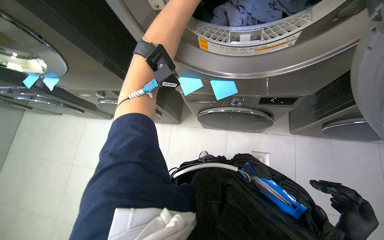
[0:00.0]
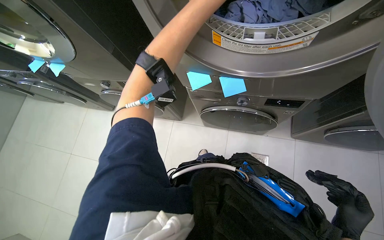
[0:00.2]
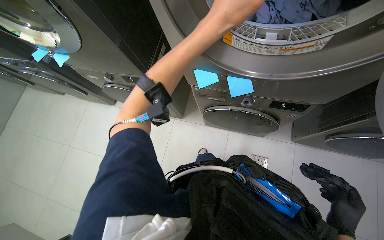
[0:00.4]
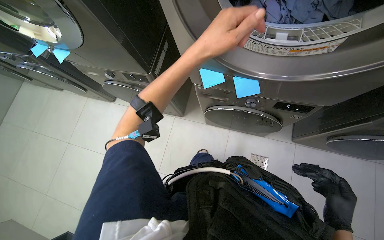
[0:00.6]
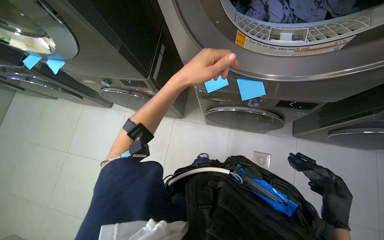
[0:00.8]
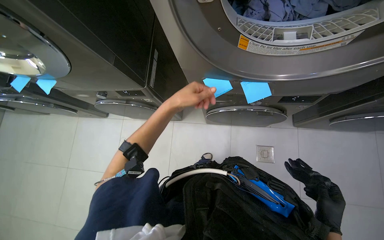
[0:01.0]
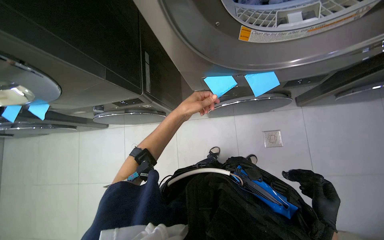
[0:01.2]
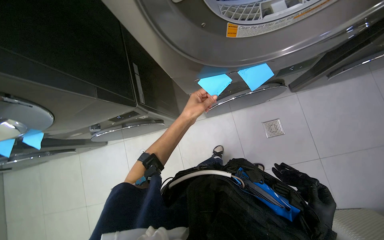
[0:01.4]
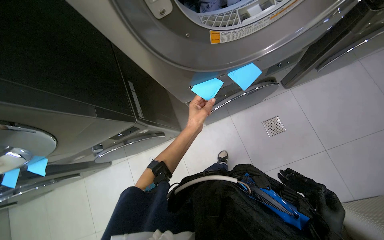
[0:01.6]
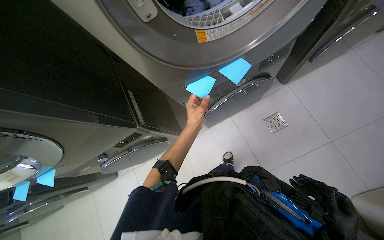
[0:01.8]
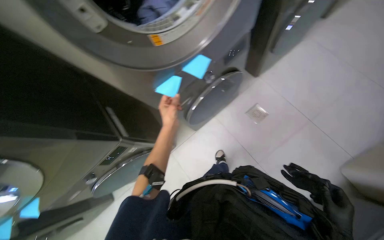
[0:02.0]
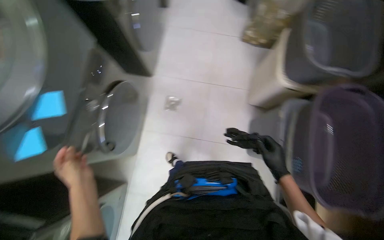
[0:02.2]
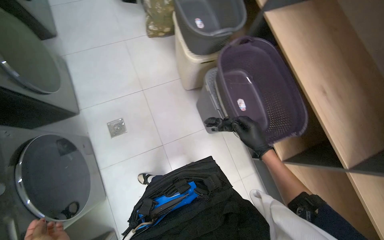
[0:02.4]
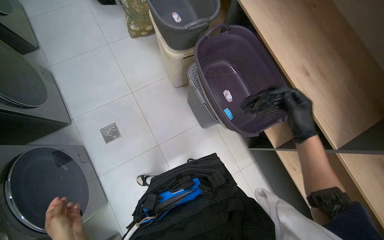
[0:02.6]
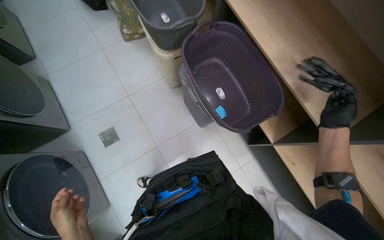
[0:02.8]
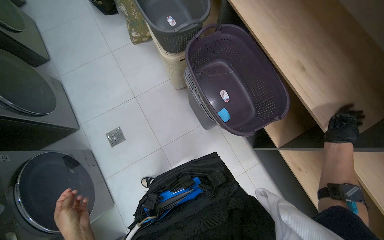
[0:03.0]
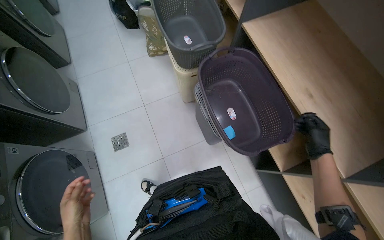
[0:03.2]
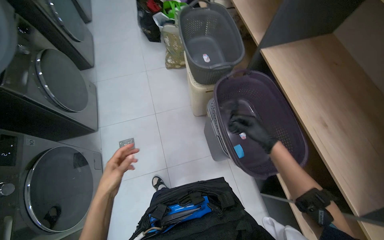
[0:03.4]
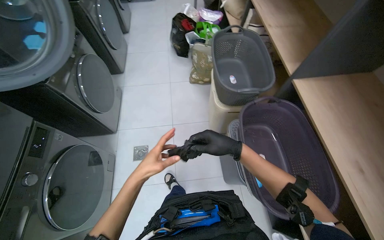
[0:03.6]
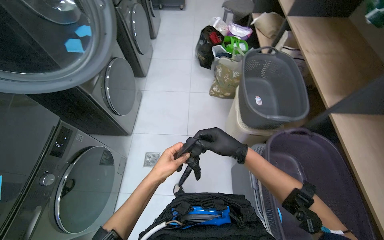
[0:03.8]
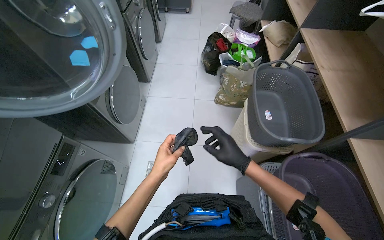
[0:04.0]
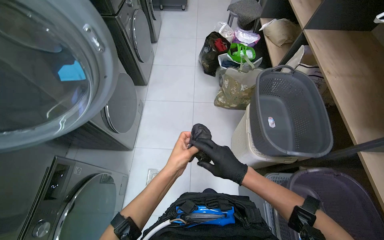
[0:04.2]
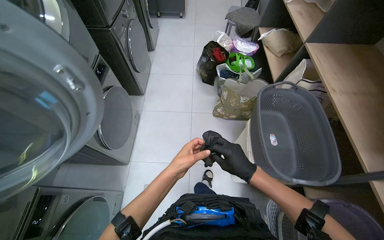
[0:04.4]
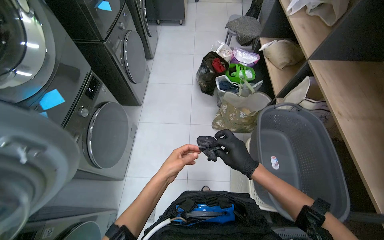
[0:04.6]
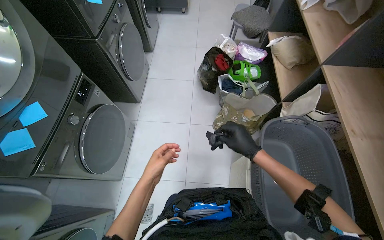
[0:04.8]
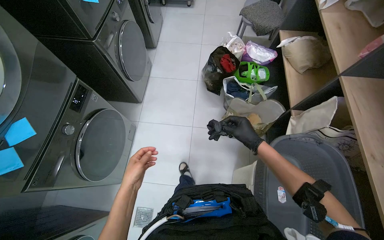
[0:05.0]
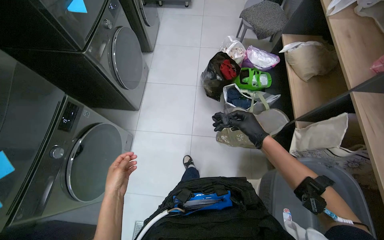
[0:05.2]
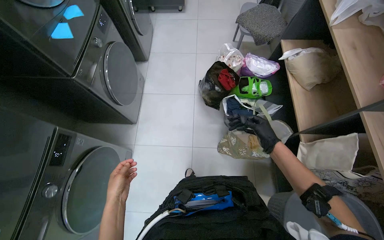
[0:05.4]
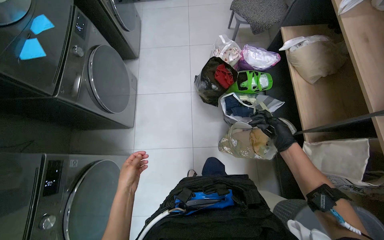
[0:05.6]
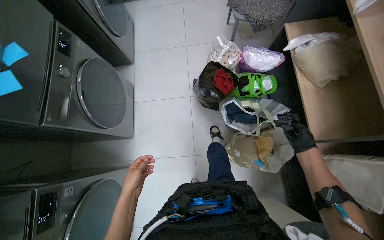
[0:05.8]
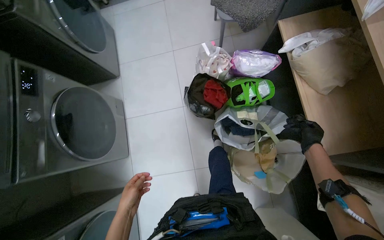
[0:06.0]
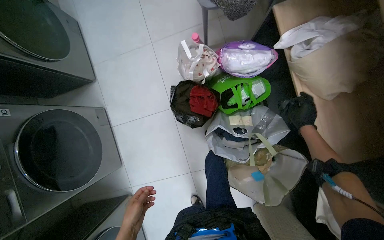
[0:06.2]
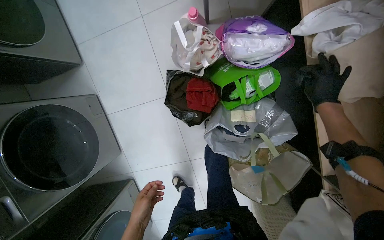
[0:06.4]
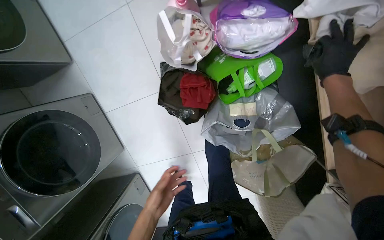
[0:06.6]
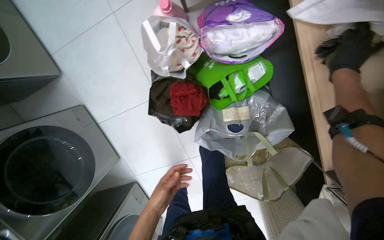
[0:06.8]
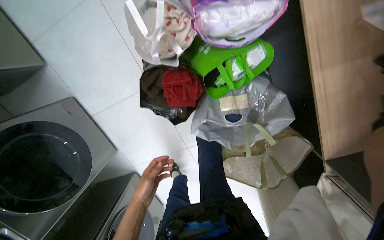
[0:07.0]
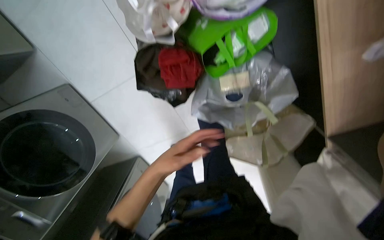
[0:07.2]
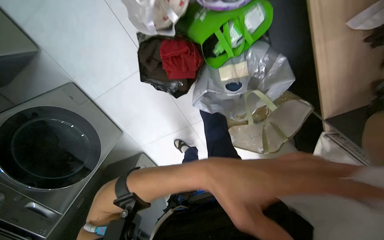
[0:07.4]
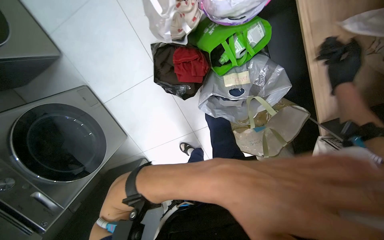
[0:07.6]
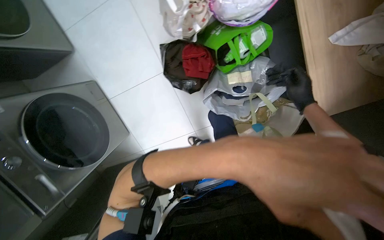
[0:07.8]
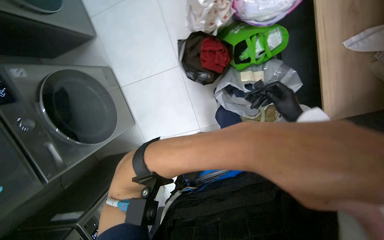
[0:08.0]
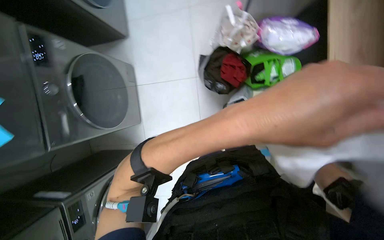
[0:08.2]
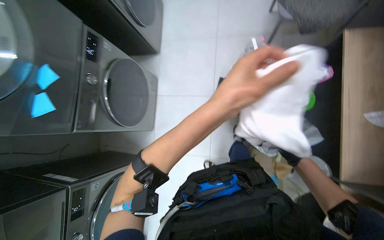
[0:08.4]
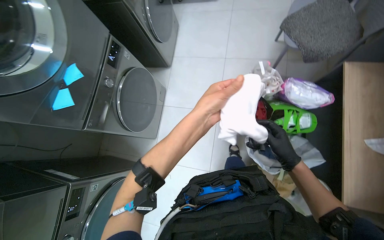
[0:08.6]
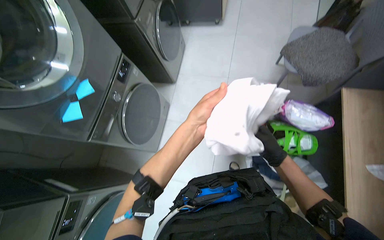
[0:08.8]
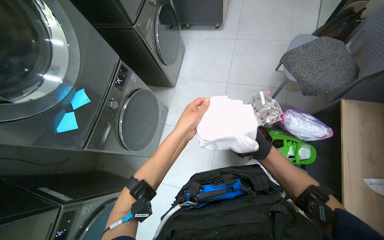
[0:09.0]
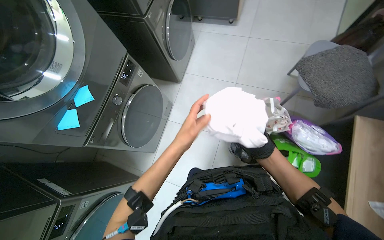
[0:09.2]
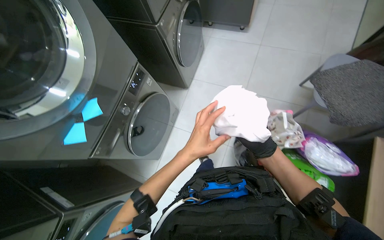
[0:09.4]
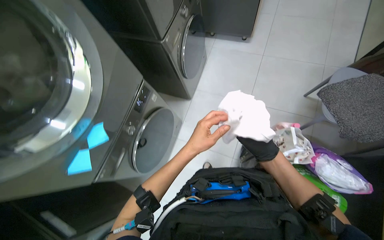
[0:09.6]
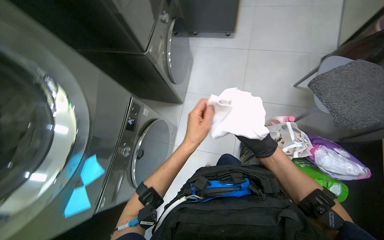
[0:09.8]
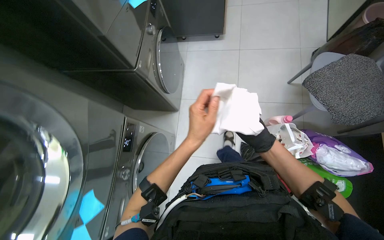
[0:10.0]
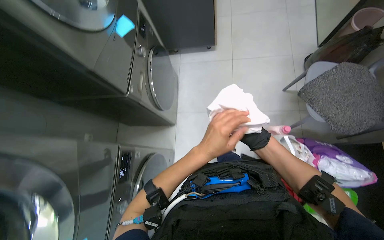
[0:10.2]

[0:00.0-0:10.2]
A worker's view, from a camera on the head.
Job: managing laundry.
The whole recording: Unloading and cleaning washing machine. The worker unloads laundry from a washing machine and wipes its door with a cloth.
0:01.4 to 0:03.0: The wearer looks about 85 degrees further to the right.
0:03.0 to 0:04.4: The head travels some 50 cm. The head turns to the left by about 35 degrees. The camera pitches upward, by about 15 degrees.
0:04.4 to 0:05.8: The wearer moves roughly 90 cm. The view tips downward by roughly 15 degrees.
0:05.8 to 0:07.2: The camera travels some 80 cm. The camera pitches downward, by approximately 40 degrees.
0:07.2 to 0:08.8: The head travels approximately 70 cm. The view tips upward by some 40 degrees. The scene rotates clockwise by about 40 degrees.
0:08.8 to 0:10.2: The camera travels roughly 60 cm.

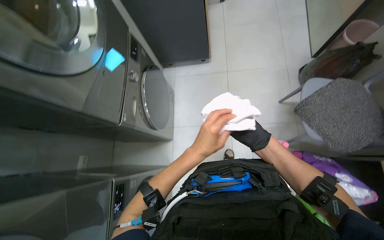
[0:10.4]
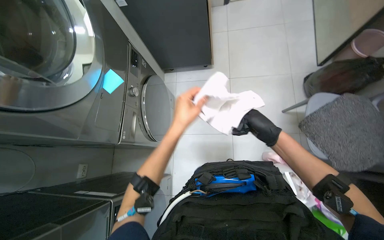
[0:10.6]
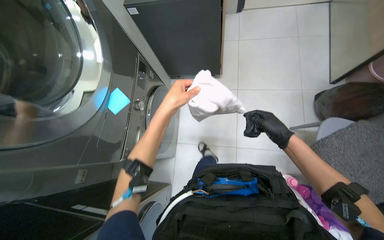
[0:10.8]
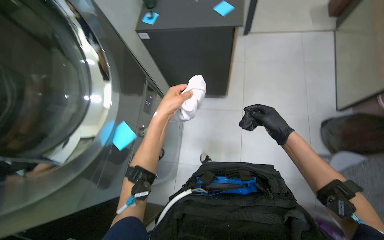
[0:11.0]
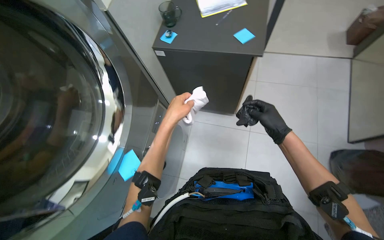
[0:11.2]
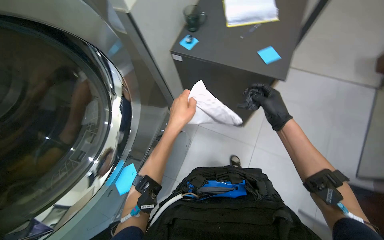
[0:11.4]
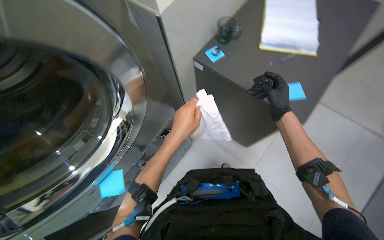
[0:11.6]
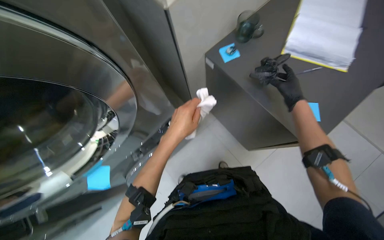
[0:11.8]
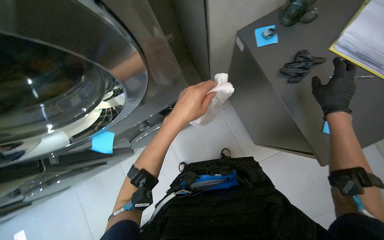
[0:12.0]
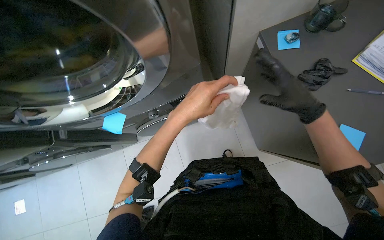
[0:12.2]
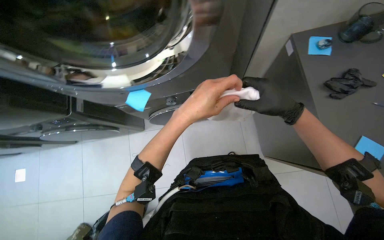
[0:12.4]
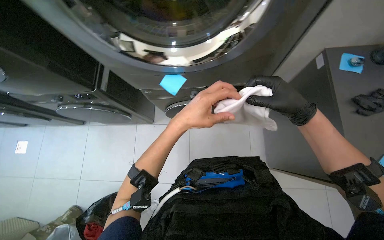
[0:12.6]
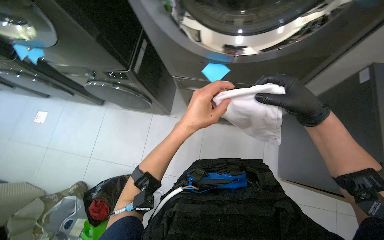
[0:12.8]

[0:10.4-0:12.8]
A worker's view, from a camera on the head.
Job: managing laundry.
The whole recording: Unloading and cleaning washing machine. The worker unloads laundry from a washing machine and wipes its door with a cloth.
0:10.4 to 0:11.6: Both hands travel together up the picture, roughly 40 cm.

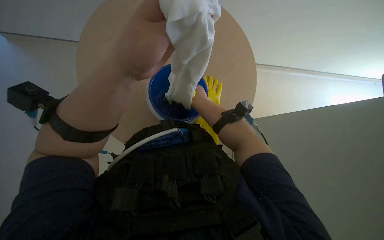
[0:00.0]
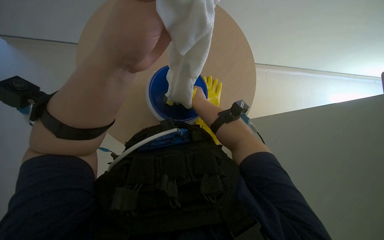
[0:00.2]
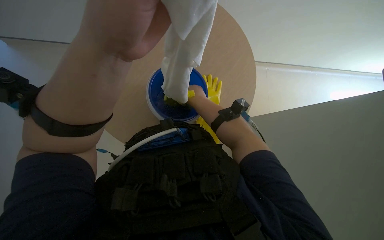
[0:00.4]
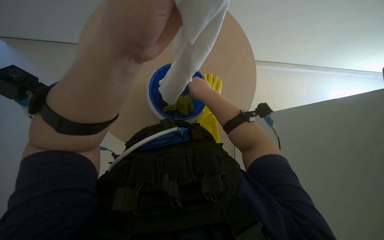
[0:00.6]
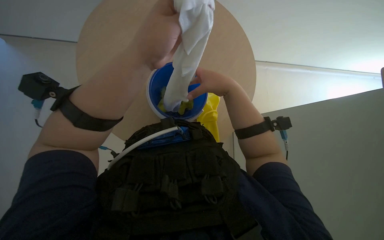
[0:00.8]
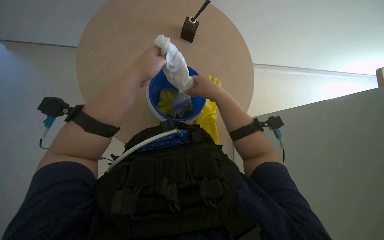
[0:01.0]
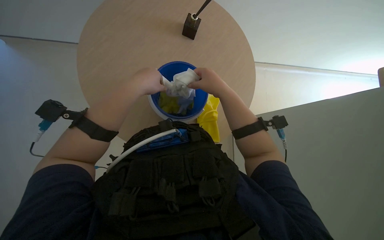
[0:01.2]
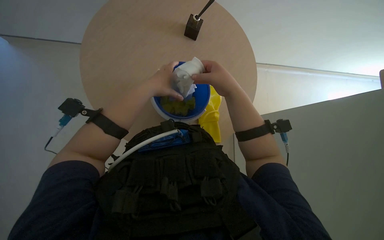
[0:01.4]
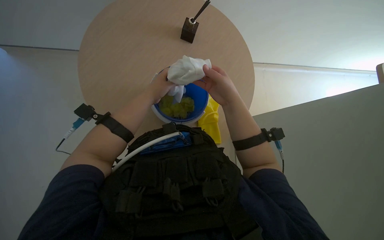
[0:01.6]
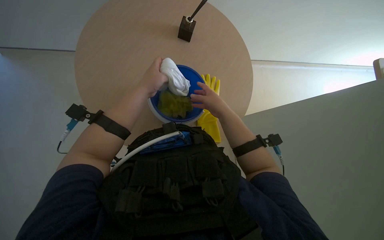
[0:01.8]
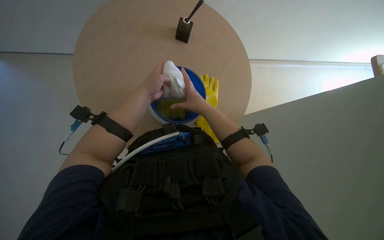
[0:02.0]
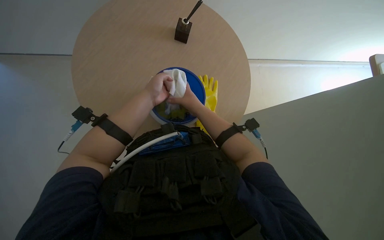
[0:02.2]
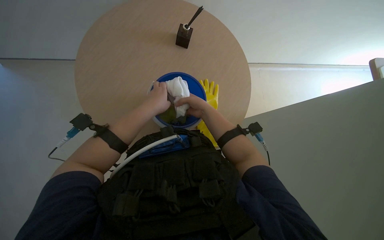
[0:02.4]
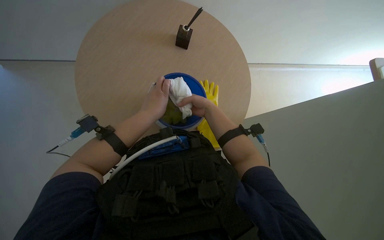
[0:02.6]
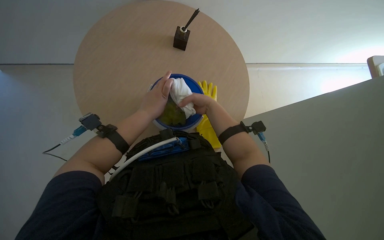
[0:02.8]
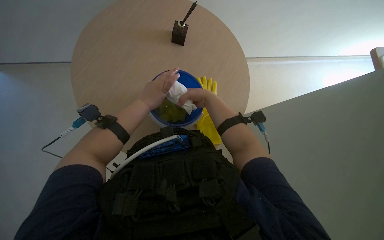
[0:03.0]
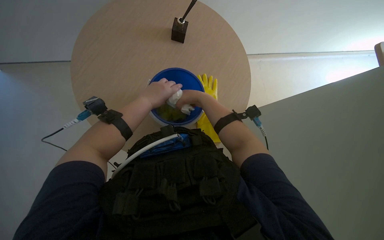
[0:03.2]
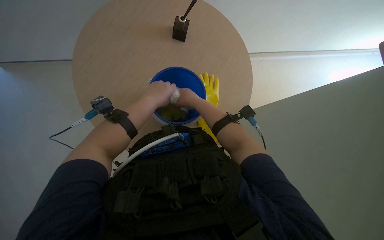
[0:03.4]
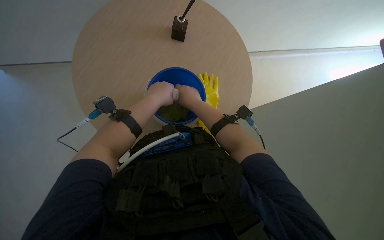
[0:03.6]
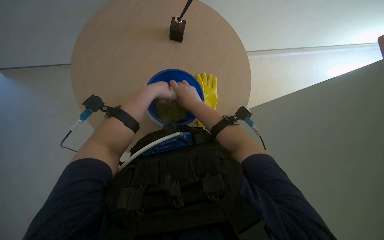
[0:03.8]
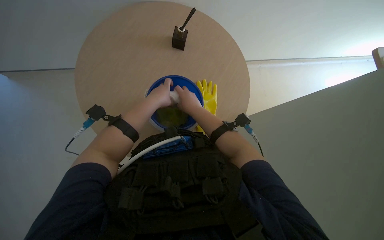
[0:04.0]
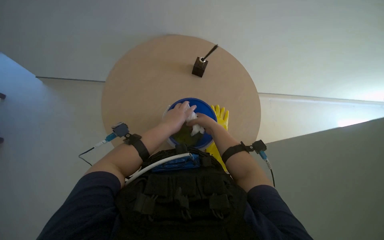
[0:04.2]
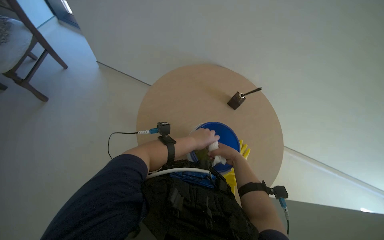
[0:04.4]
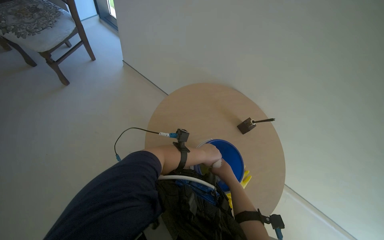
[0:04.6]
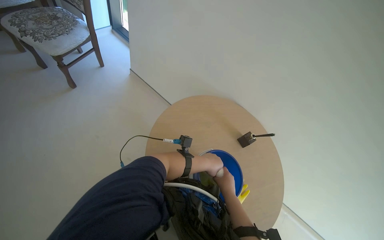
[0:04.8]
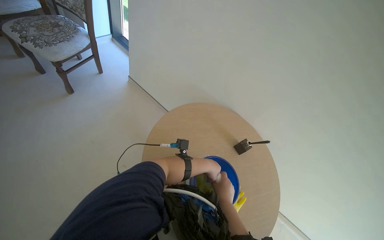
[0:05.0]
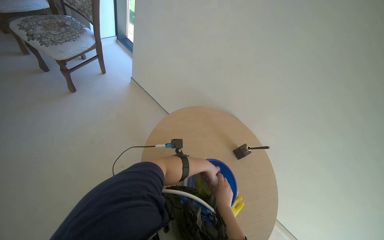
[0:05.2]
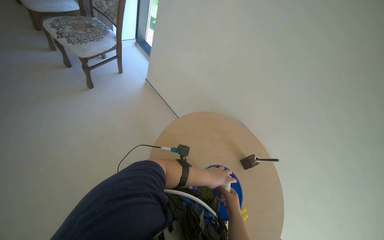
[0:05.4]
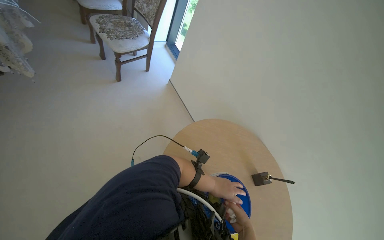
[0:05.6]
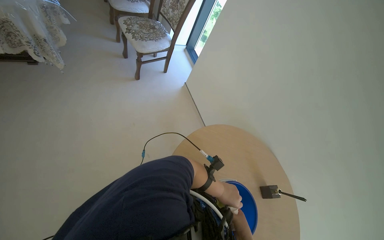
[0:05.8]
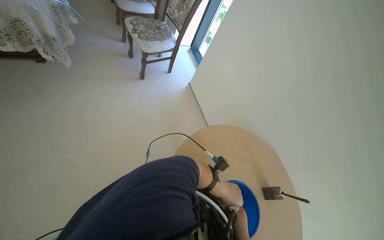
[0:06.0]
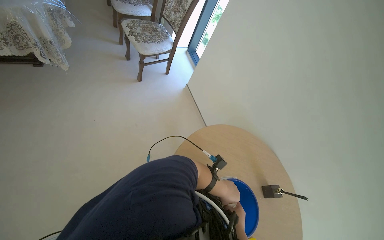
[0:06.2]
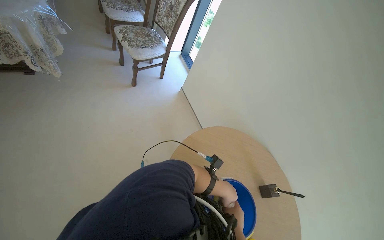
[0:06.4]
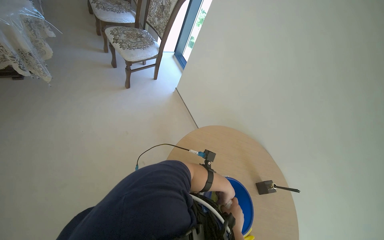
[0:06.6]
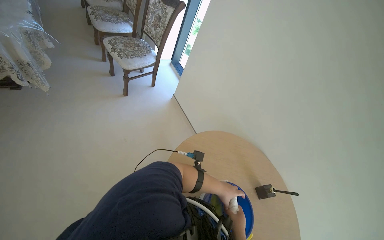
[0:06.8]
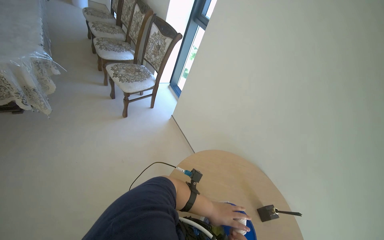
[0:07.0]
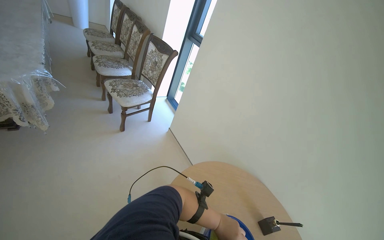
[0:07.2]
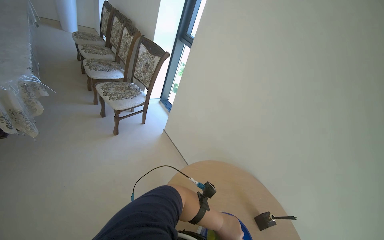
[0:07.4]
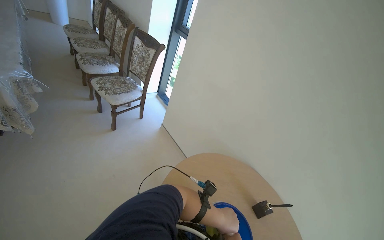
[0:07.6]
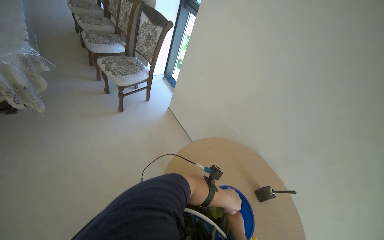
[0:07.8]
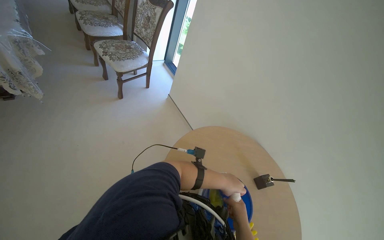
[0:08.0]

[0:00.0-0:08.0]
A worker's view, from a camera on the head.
Job: wiping surfaces.
The whole recording: Wiping table surface. The worker wipes the table surface with a white cloth.
0:00.0 to 0:01.6: The left hand moves farther from the camera, some 20 cm.
0:03.2 to 0:04.8: The wearer looks about 45 degrees further to the left. The view tilts about 30 degrees upward.
0:04.8 to 0:06.4: The view tilts about 10 degrees upward.
